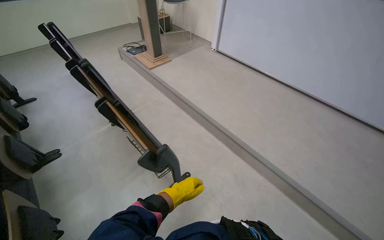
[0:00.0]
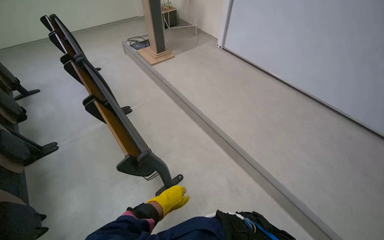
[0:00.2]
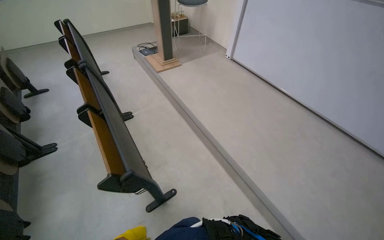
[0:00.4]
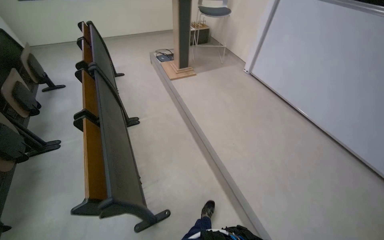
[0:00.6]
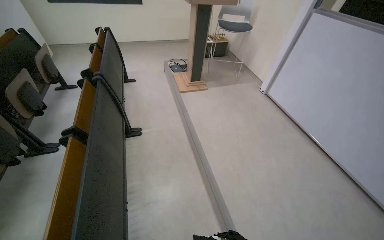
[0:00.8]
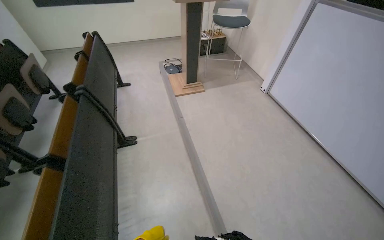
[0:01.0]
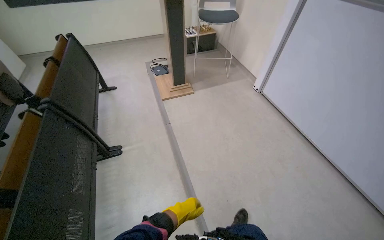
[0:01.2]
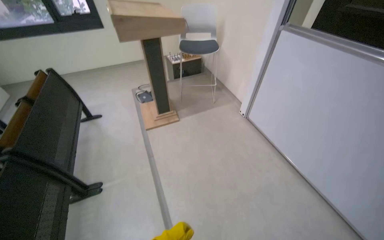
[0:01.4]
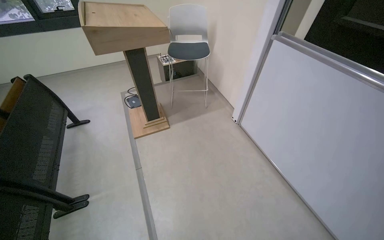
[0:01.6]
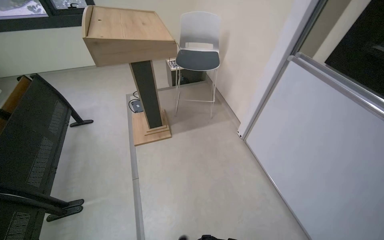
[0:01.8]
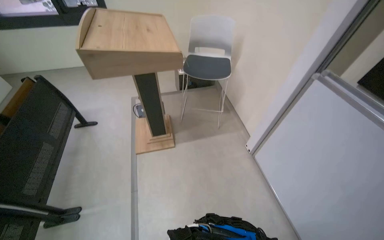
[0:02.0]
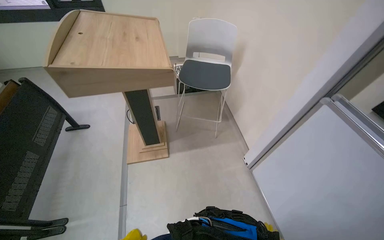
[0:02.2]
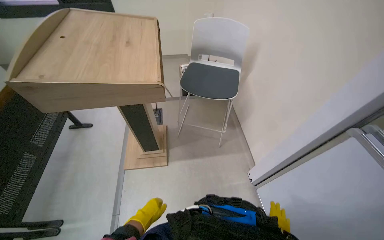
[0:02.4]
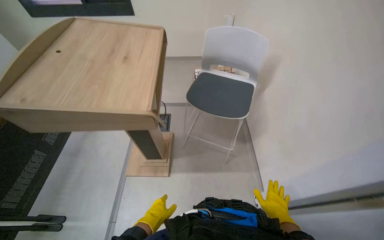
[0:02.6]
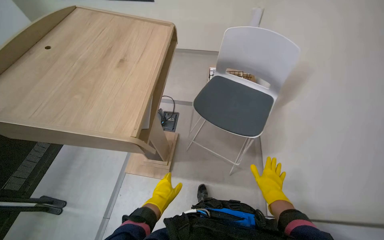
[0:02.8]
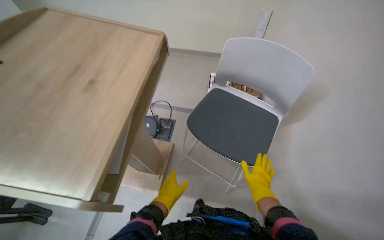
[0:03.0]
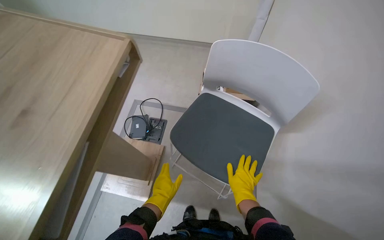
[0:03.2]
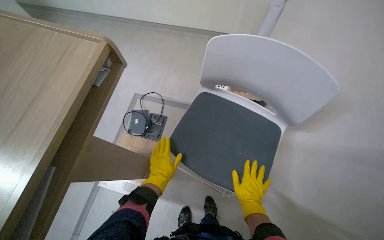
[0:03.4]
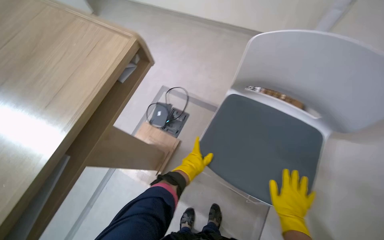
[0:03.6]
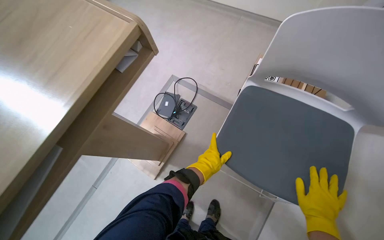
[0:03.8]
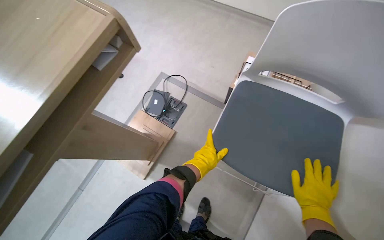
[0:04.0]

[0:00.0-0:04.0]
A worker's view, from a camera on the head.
Job: organizing items.
The whole recording: Folding up lecture hall desks. The worker folds up desks in the lecture hall.
0:00.0 to 0:01.4: The wearer moves about 1 m. The head rotates roughly 20 degrees to the left.
0:01.4 to 0:02.6: The camera is carried roughly 90 cm. The wearer looks about 20 degrees further to the left.
0:02.6 to 0:04.0: The camera is carried roughly 50 cm. Everything in view rotates roughly 25 degrees clockwise.

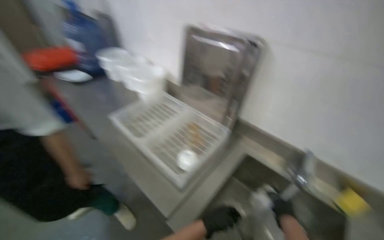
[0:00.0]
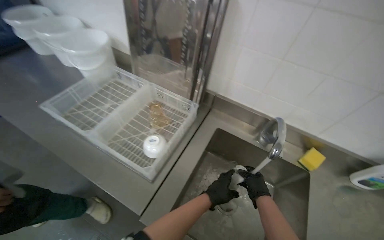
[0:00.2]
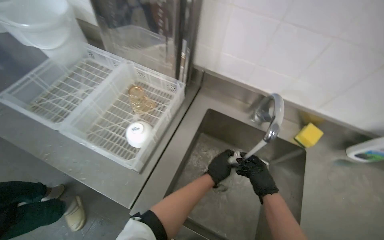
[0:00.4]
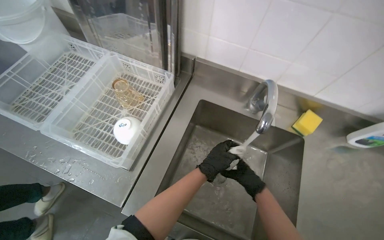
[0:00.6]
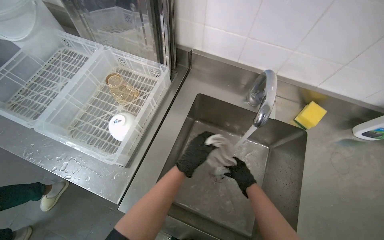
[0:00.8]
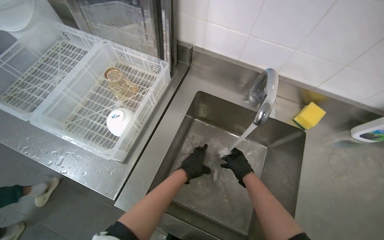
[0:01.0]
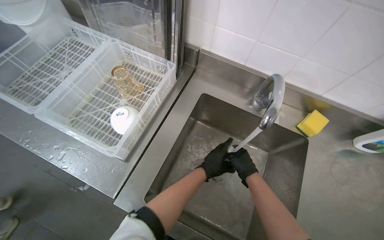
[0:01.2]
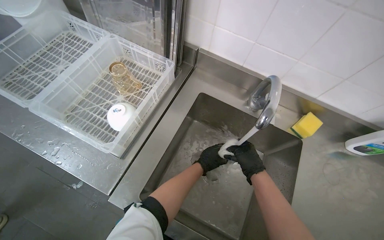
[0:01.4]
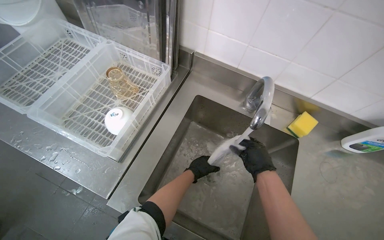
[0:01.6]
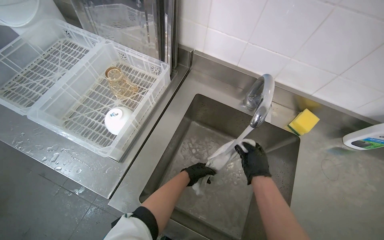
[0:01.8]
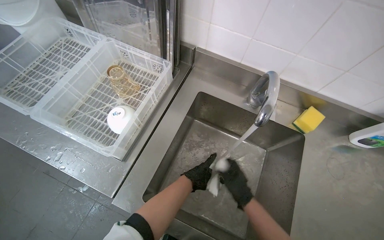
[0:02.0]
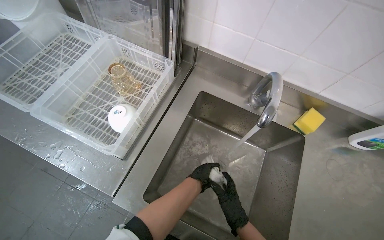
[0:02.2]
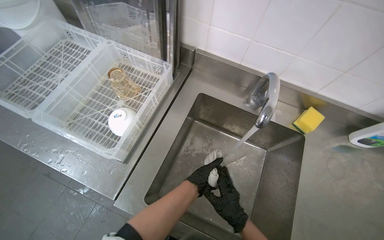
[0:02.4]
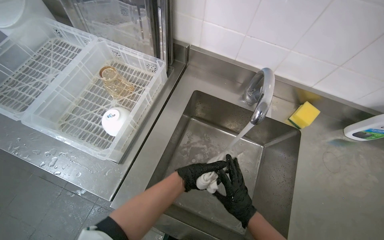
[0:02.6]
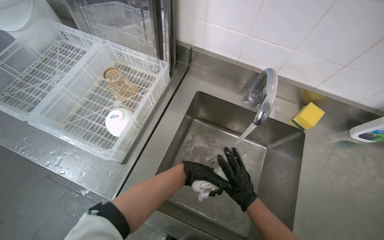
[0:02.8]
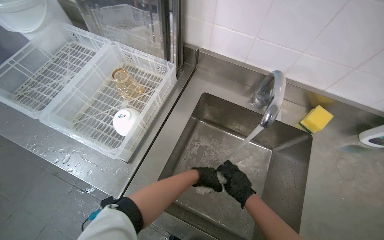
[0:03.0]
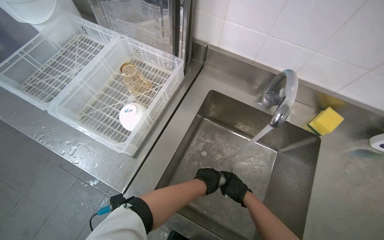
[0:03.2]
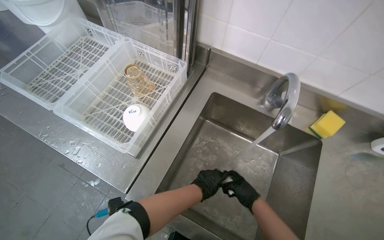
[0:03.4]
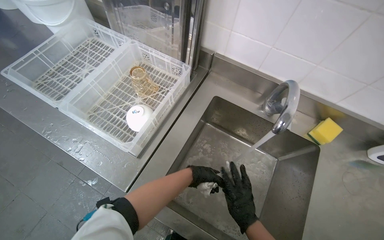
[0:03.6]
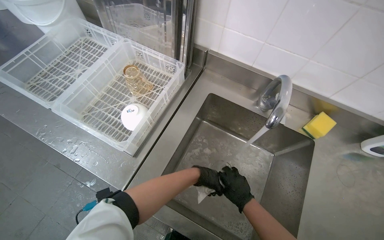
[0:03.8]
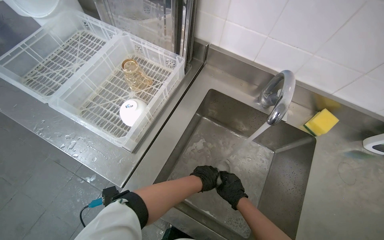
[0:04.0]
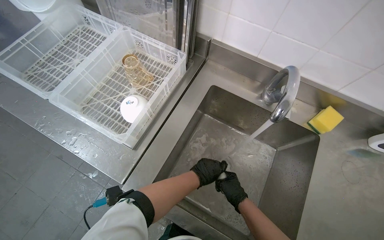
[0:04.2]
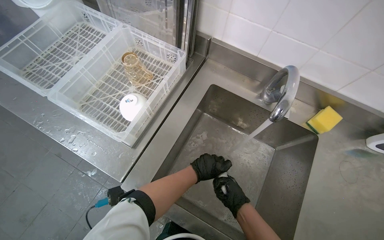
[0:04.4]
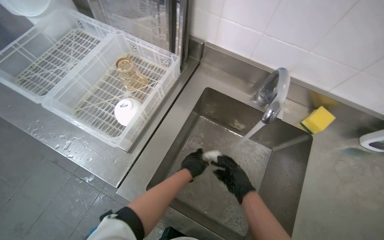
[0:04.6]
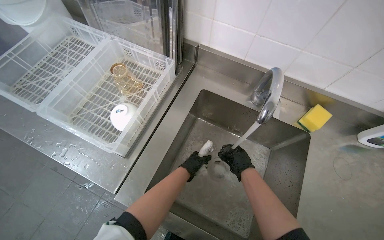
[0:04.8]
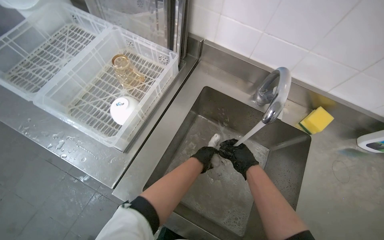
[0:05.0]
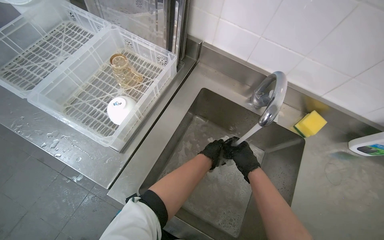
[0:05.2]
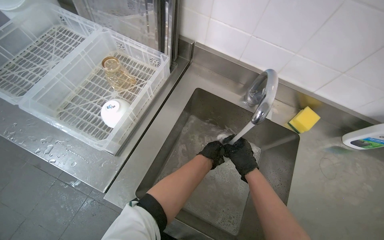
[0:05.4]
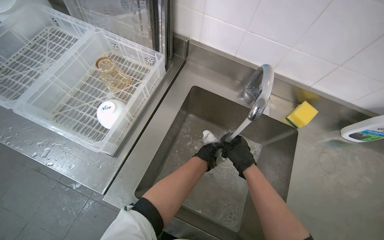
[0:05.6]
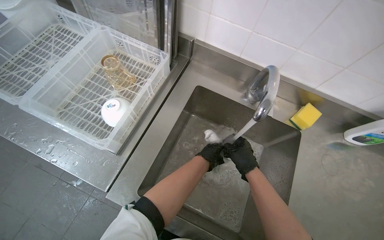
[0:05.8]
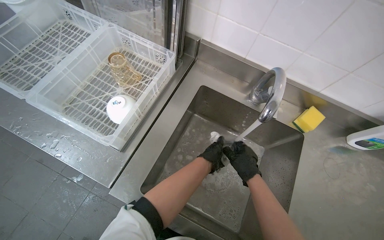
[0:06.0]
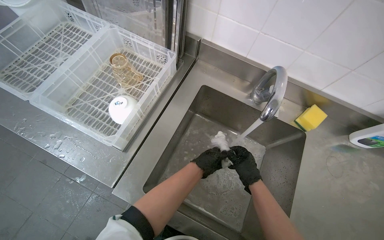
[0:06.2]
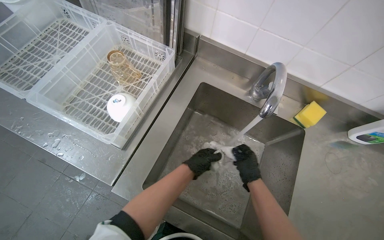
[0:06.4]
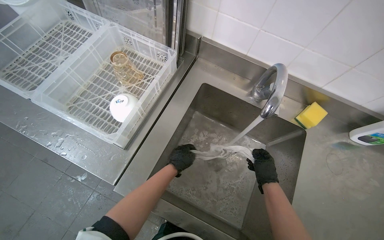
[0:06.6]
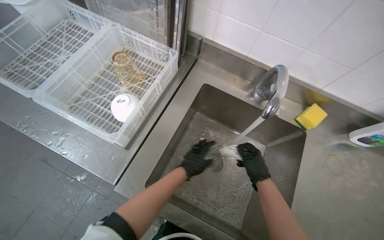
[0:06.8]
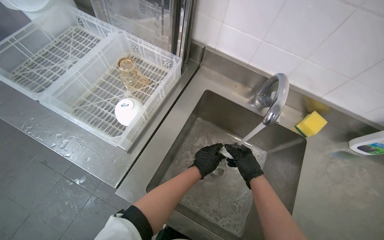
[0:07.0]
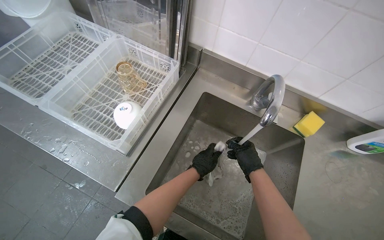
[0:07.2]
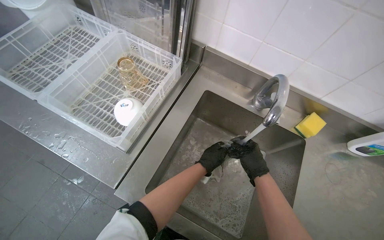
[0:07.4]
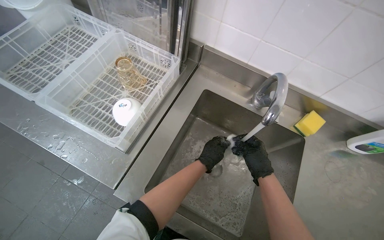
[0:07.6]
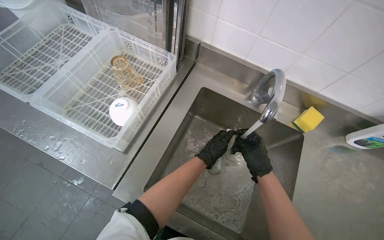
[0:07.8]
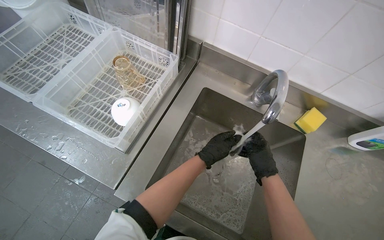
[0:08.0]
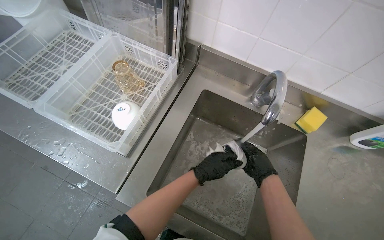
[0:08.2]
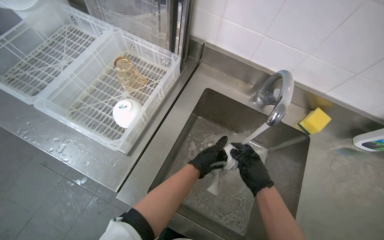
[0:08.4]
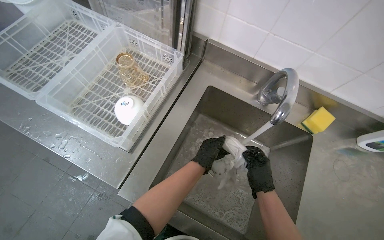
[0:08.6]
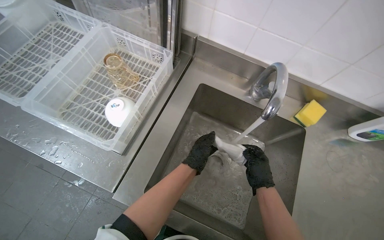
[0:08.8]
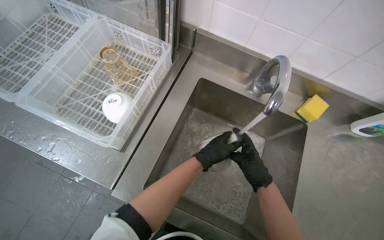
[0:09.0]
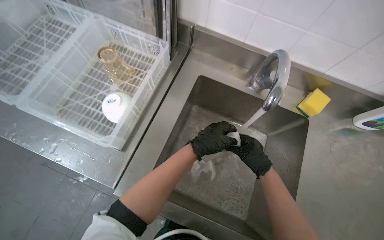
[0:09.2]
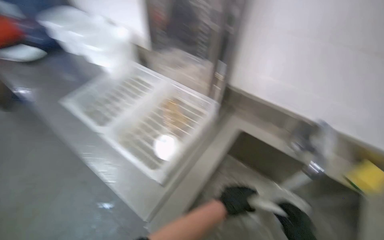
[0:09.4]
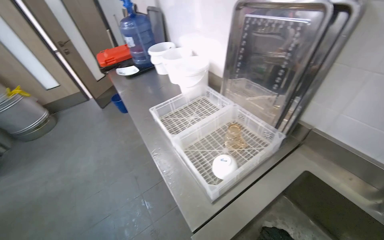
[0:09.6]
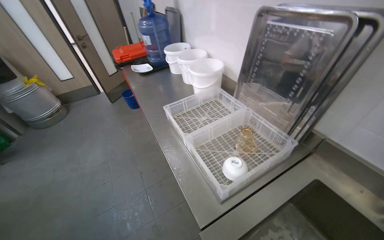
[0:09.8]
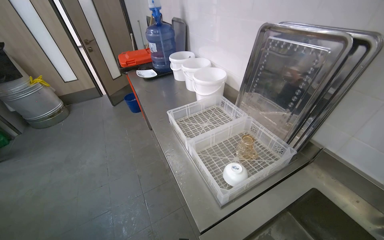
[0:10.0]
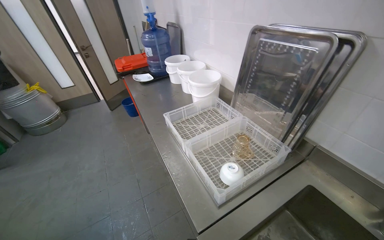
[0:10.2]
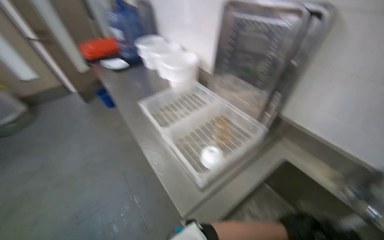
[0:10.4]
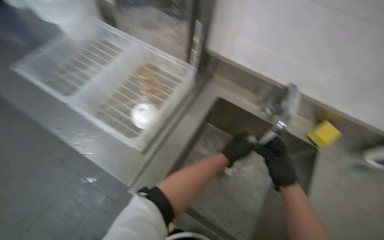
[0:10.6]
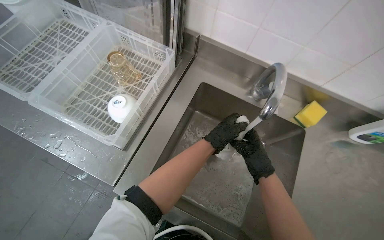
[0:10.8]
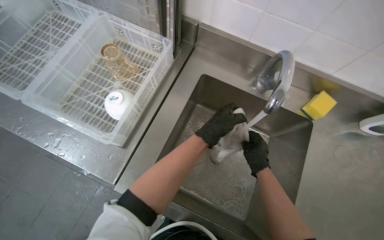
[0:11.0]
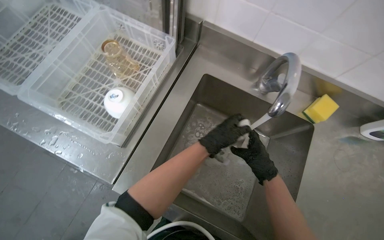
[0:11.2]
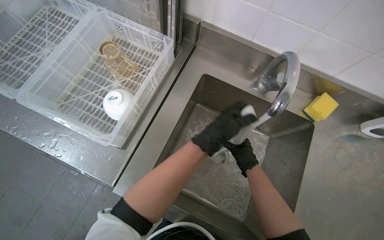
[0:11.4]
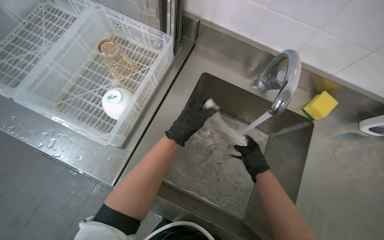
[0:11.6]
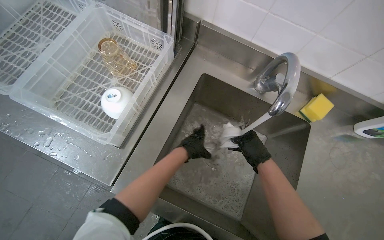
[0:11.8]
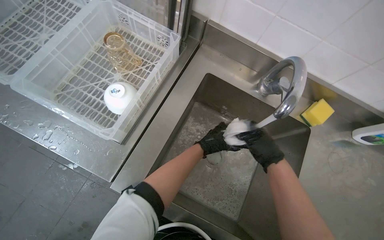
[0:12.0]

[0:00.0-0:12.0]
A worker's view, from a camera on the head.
Job: preparing cleaning supplies.
The whole recording: Washing cloth in sink. The worker washes a white cloth in the metal sink.
0:00.0 to 0:01.6: The head turns to the right by roughly 20 degrees. The view tips downward by some 20 degrees.
0:01.6 to 0:03.0: The right hand is displaced down the picture by roughly 10 cm.
0:03.0 to 0:04.4: The hands stay close to where they were, moving slightly.
0:04.4 to 0:06.0: The right hand shifts about 10 cm up the picture.
0:07.6 to 0:09.0: The hands stay close to where they were, moving slightly.
0:09.0 to 0:10.4: The head rotates some 35 degrees to the left. The wearer looks about 25 degrees further upward.
0:10.4 to 0:12.0: The head turns to the right by about 30 degrees. The camera pitches downward, by about 25 degrees.

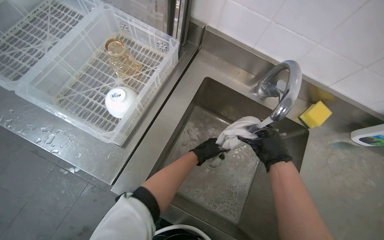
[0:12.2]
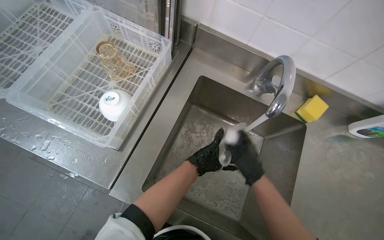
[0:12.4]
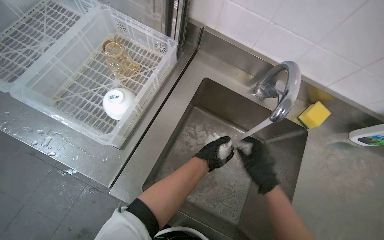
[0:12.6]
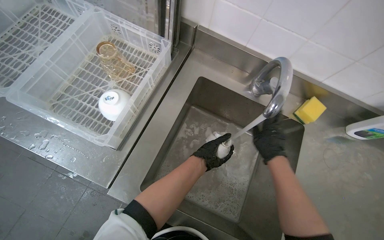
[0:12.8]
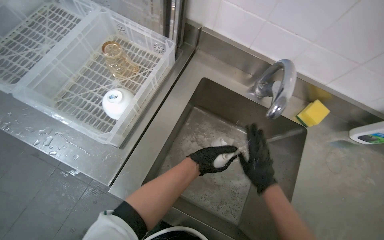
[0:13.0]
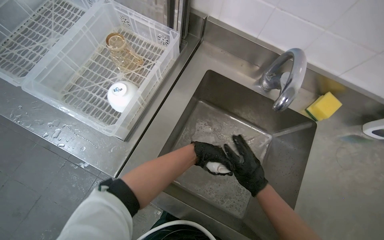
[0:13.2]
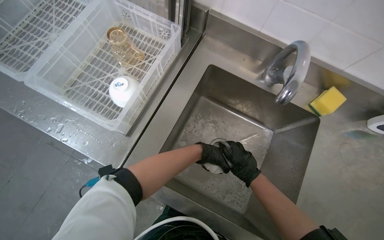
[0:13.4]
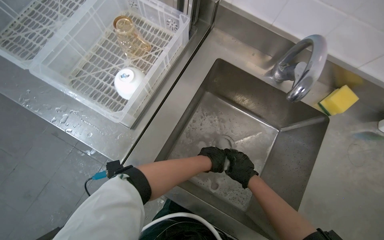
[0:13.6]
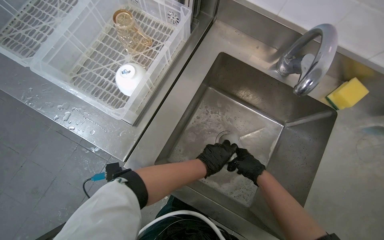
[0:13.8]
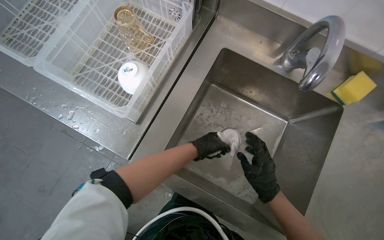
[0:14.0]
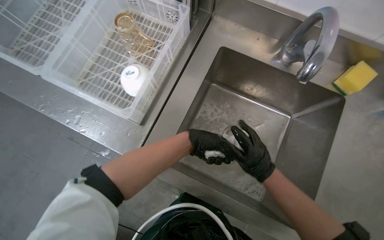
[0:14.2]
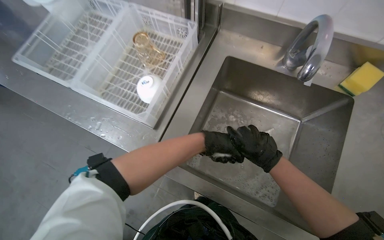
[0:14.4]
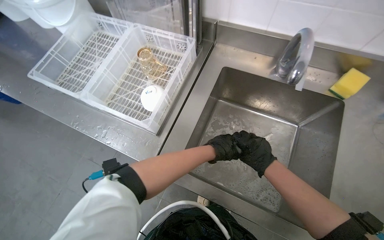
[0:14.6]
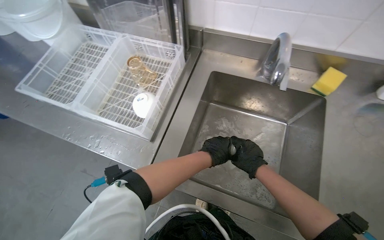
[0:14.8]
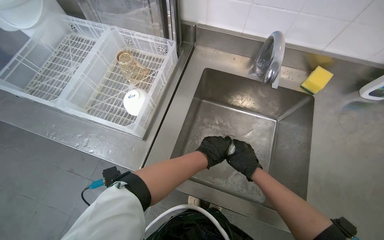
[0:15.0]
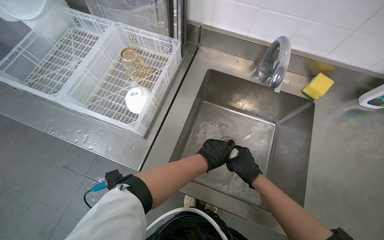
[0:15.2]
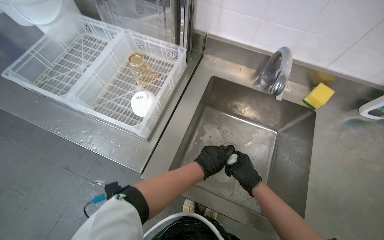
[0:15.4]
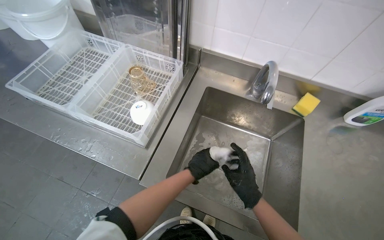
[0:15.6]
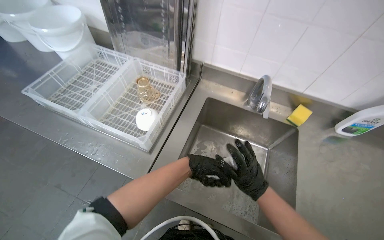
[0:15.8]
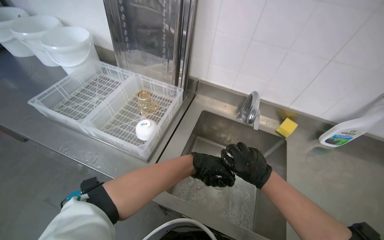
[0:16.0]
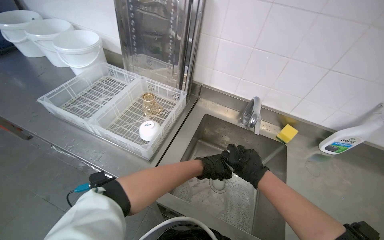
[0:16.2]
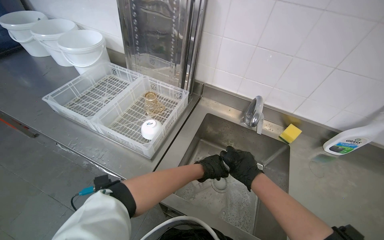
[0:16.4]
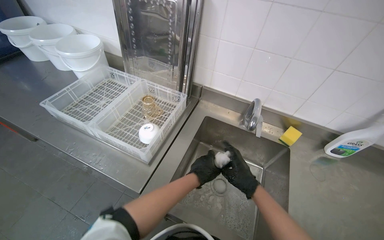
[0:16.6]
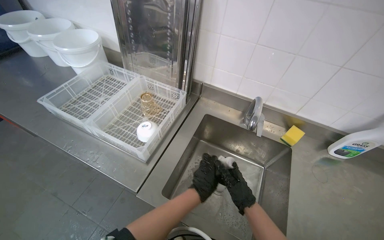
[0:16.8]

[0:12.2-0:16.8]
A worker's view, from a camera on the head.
Job: preparing cleaning supplies.
The whole recording: Washing cloth in sink. The worker washes a white cloth in the metal sink.
0:12.2 to 0:13.8: The right hand shifts about 15 cm down the picture and farther from the camera. The left hand is displaced nearer to the camera by roughly 10 cm.
0:15.2 to 0:16.8: The camera pitches upward, by roughly 15 degrees.
